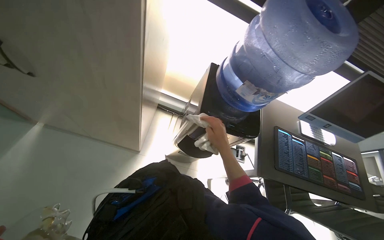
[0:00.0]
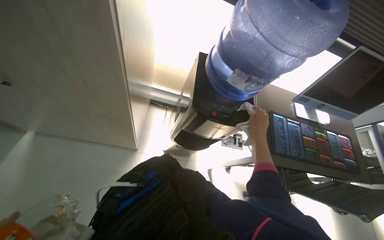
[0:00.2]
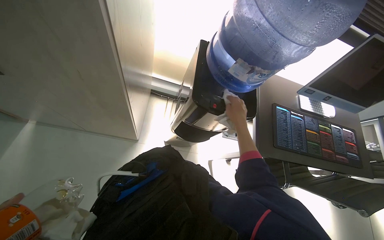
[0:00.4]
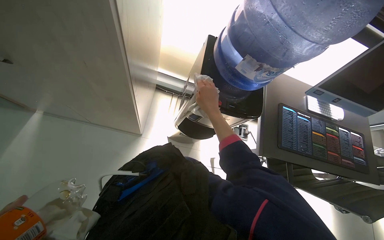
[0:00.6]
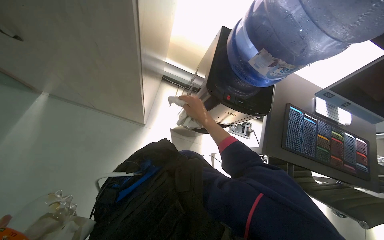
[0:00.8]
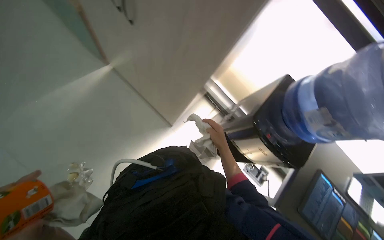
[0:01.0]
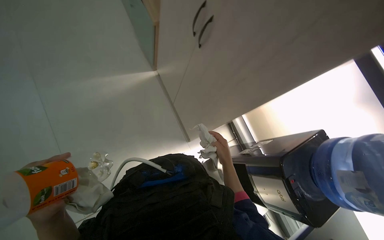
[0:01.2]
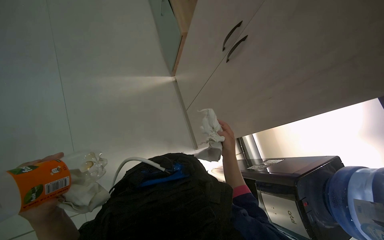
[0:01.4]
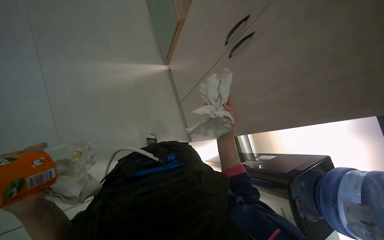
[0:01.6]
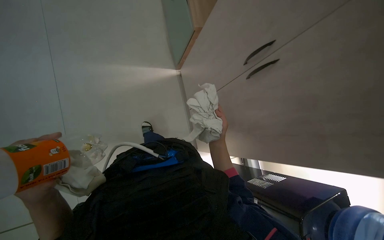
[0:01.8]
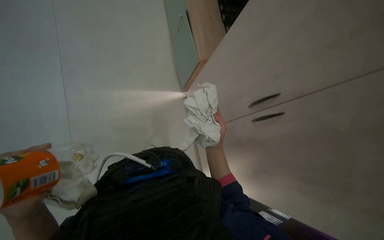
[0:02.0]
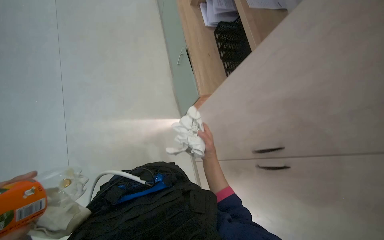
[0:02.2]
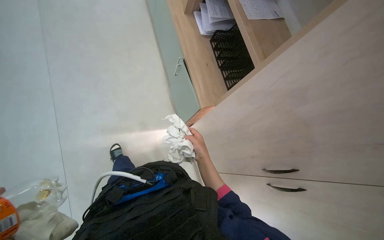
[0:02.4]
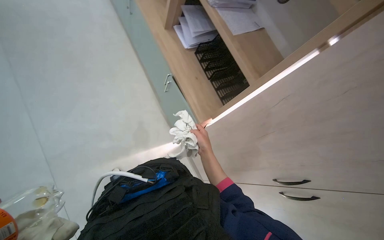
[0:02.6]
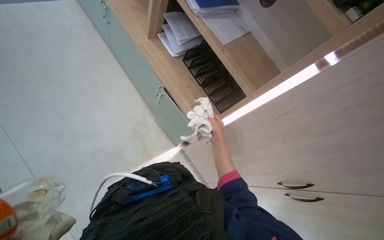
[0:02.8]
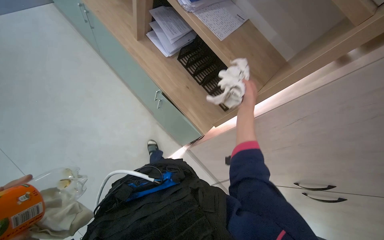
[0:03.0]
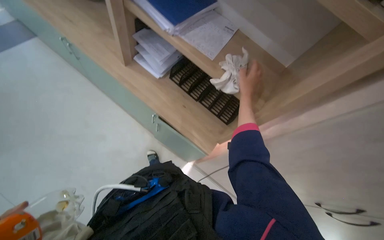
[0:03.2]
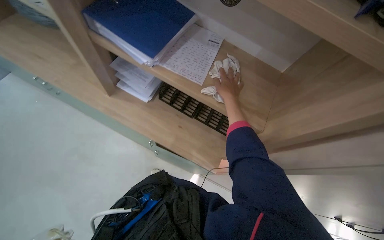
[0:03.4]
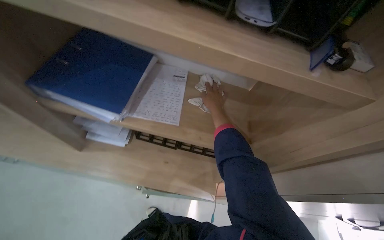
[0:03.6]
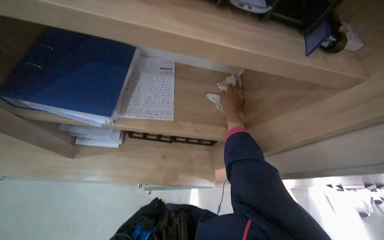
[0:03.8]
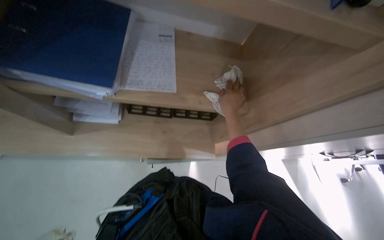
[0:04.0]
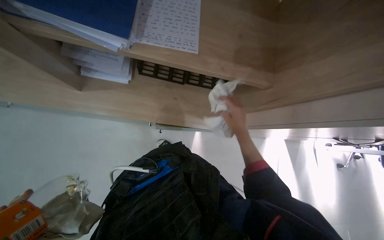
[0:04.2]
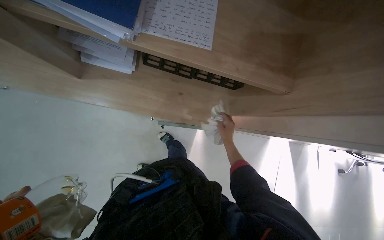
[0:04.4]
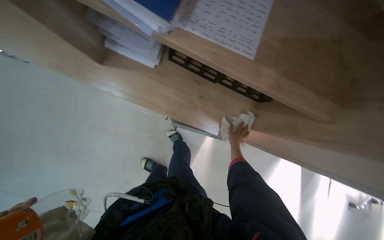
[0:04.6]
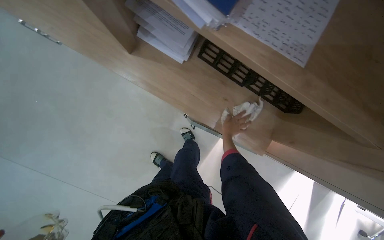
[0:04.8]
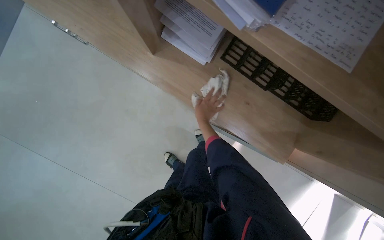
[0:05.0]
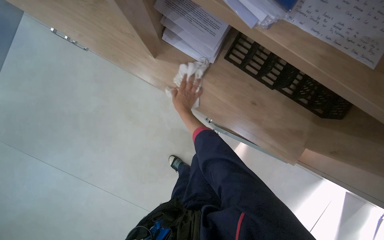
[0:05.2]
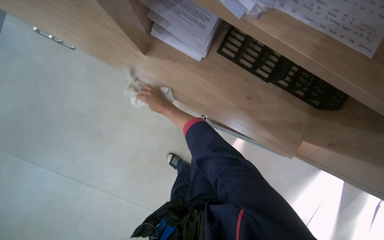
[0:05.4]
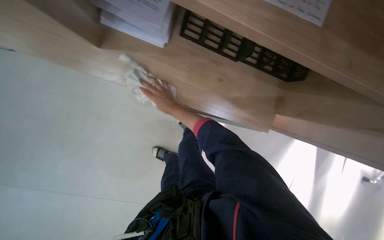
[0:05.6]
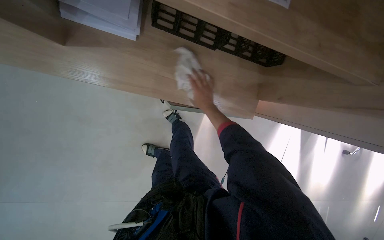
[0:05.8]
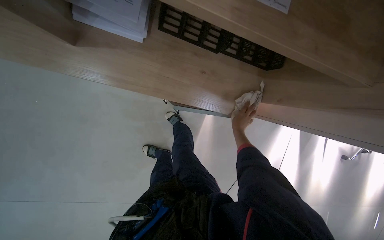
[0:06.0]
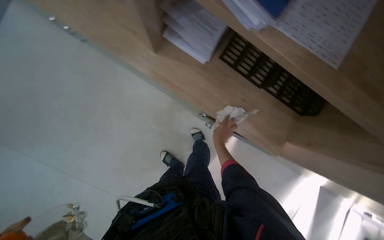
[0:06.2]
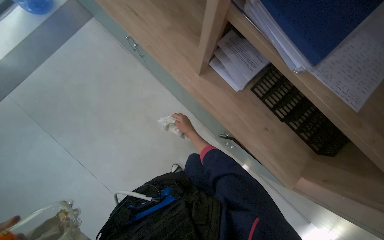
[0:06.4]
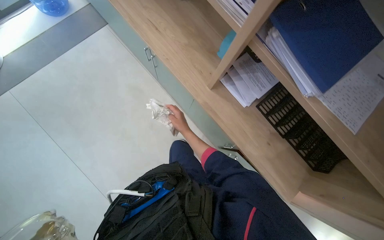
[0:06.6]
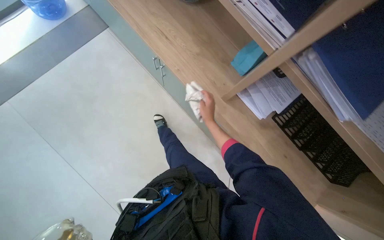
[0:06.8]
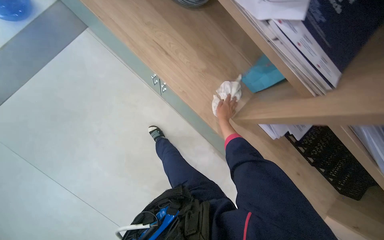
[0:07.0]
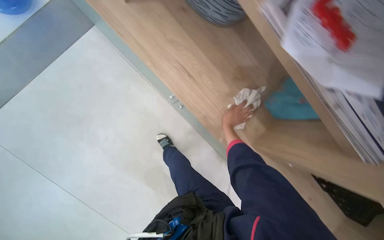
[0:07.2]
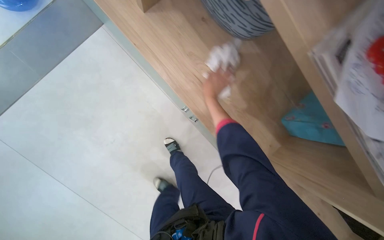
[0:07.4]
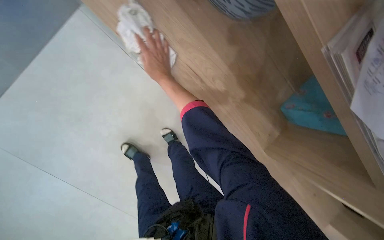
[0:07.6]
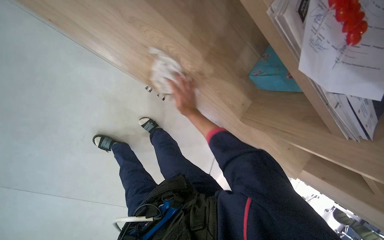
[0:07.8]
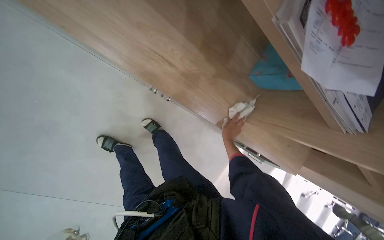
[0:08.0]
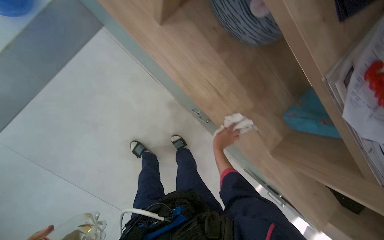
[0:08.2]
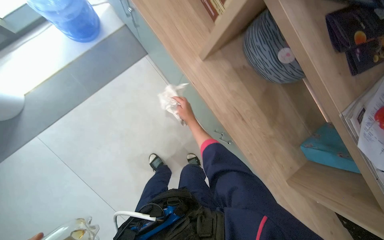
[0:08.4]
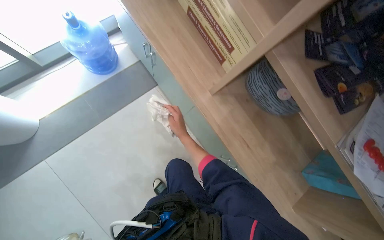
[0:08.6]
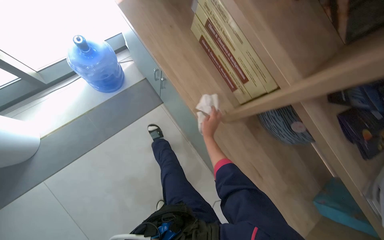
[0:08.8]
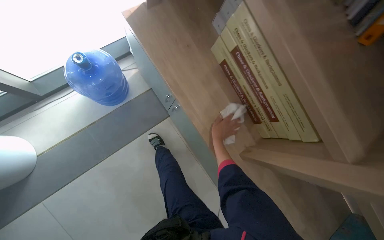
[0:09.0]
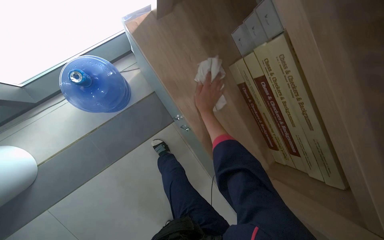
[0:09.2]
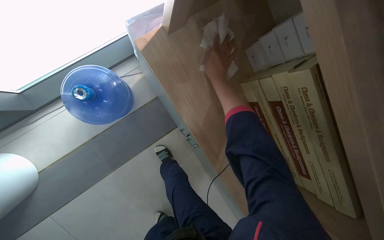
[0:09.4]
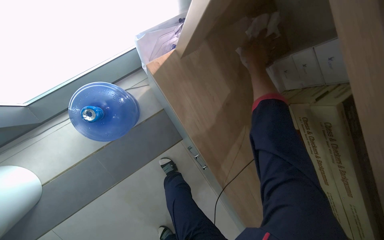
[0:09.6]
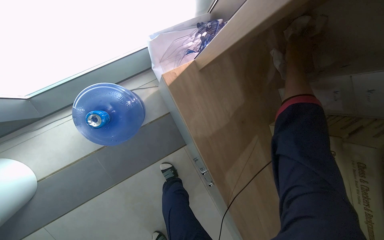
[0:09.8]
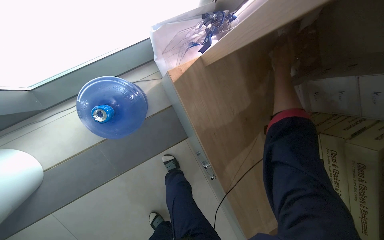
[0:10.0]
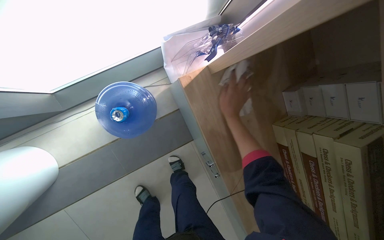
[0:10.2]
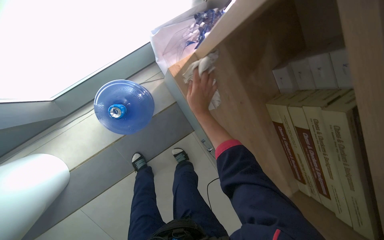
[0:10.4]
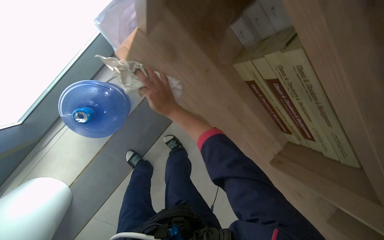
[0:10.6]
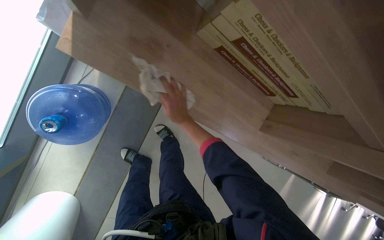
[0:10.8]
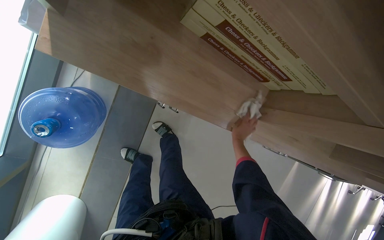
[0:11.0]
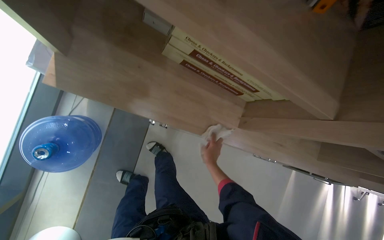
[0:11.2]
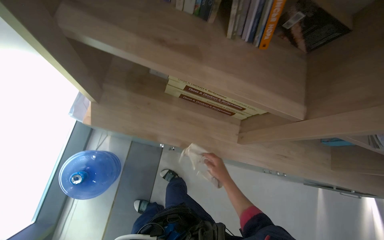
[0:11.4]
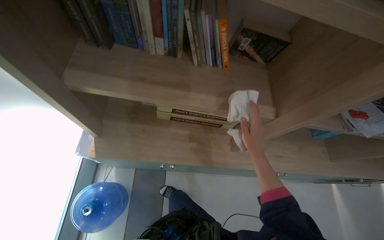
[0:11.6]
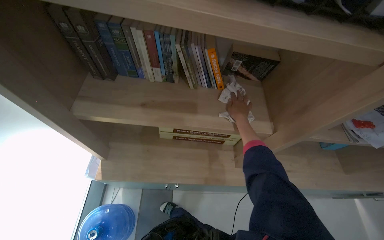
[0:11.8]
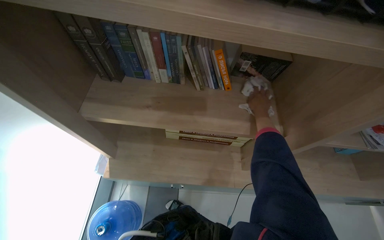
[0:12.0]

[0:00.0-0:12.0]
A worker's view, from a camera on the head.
Job: wiping surfaces.
The whole recording: Wiping office desk. The worker wipes the surface of an office desk, moving a keyboard, mouse, and other items.
0:00.0 to 0:01.6: The head rotates some 60 degrees to the left.
0:01.6 to 0:03.0: The view tips upward by roughly 20 degrees. The right hand shifts about 30 cm up the picture and farther from the camera.
0:03.0 to 0:04.4: The head travels some 40 cm. The view tilts about 30 degrees downward.
0:04.4 to 0:06.0: The right hand travels to the left and back again, some 40 cm each way.
0:06.0 to 0:07.6: The camera travels approximately 50 cm. The view tilts some 10 degrees upward. The scene turns roughly 35 degrees clockwise in the picture.
0:07.6 to 0:09.0: The wearer moves roughly 40 cm. The view tips upward by approximately 25 degrees.
0:09.0 to 0:10.4: The camera travels roughly 50 cm. The wearer looks about 15 degrees further downward.
0:10.4 to 0:12.0: The camera travels about 50 cm. The view tilts some 20 degrees upward. The scene rotates counterclockwise by about 60 degrees.

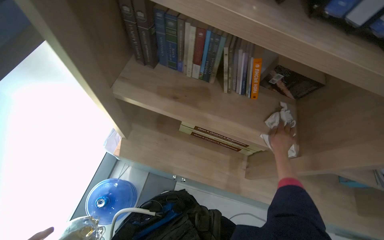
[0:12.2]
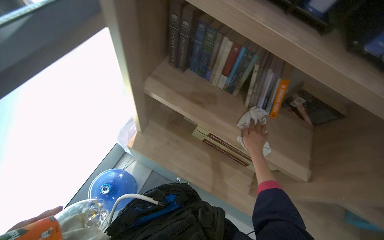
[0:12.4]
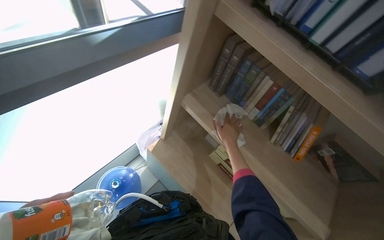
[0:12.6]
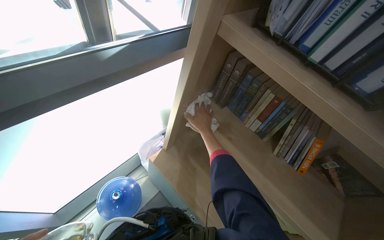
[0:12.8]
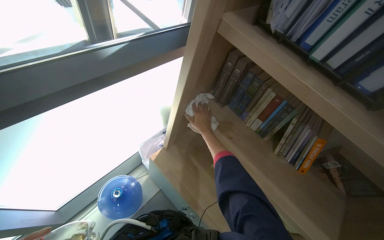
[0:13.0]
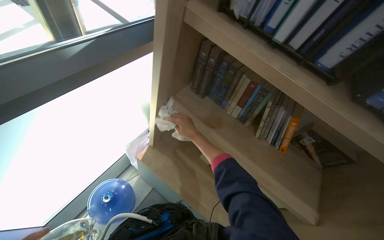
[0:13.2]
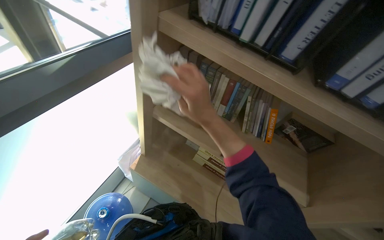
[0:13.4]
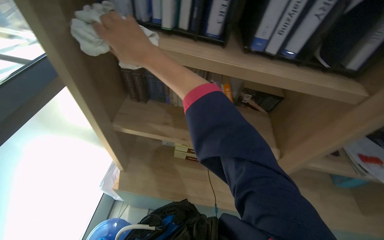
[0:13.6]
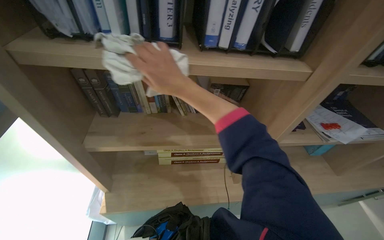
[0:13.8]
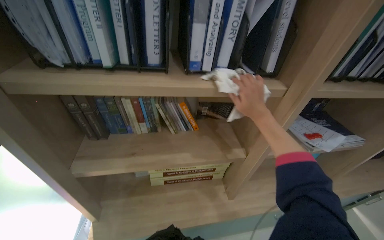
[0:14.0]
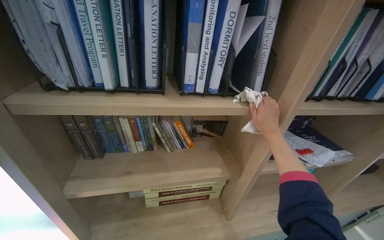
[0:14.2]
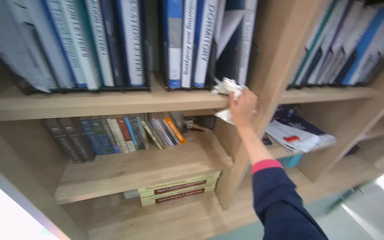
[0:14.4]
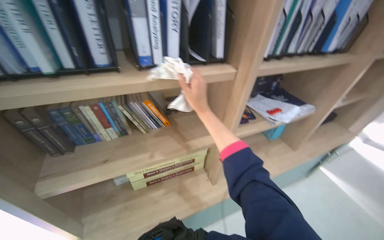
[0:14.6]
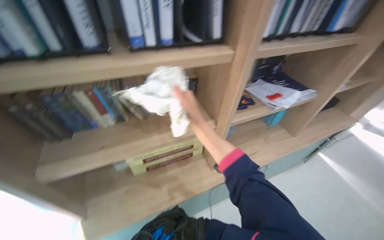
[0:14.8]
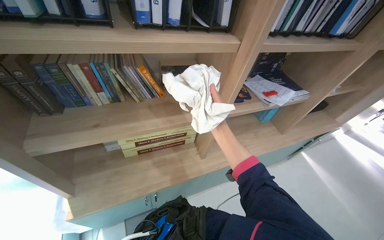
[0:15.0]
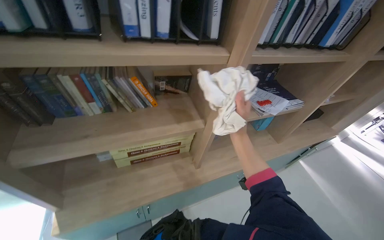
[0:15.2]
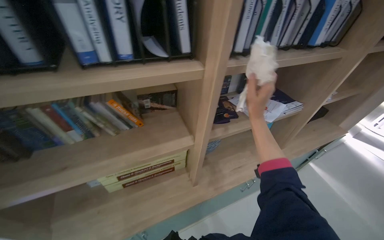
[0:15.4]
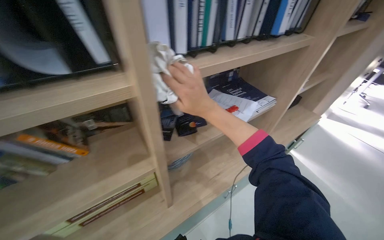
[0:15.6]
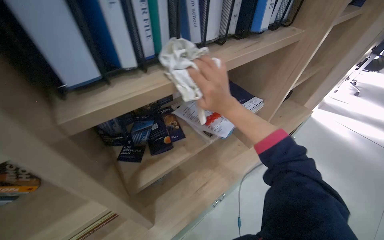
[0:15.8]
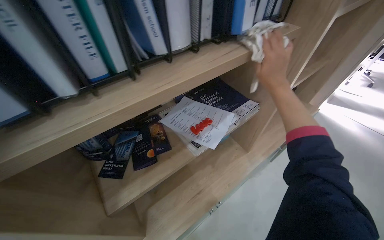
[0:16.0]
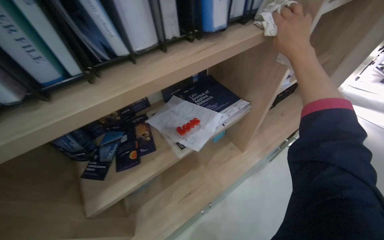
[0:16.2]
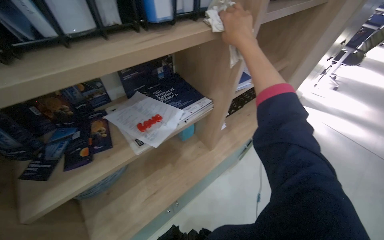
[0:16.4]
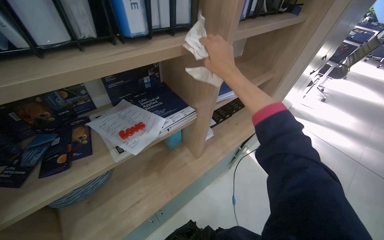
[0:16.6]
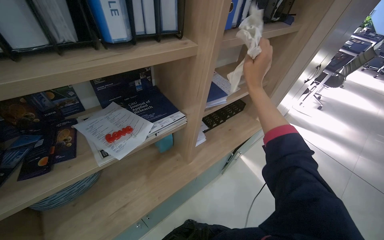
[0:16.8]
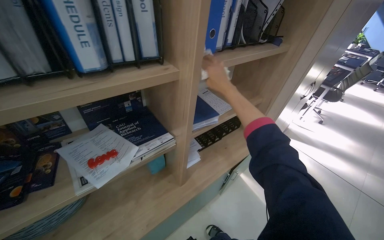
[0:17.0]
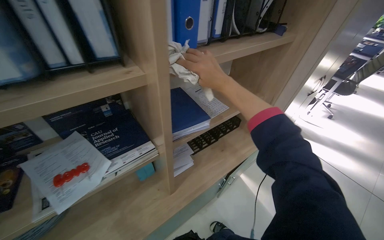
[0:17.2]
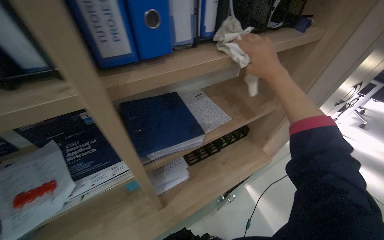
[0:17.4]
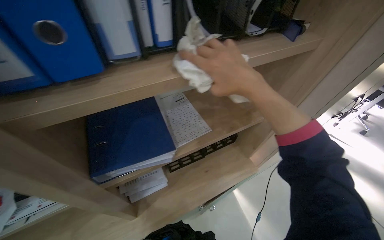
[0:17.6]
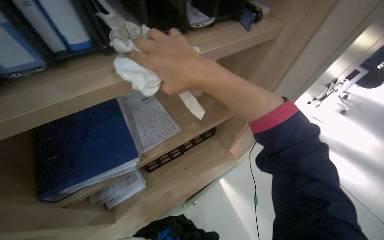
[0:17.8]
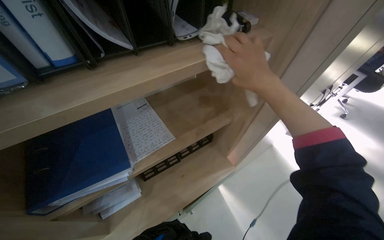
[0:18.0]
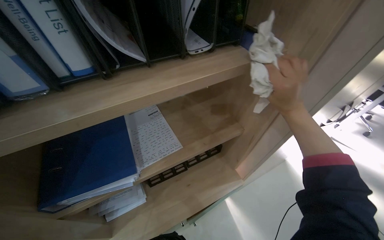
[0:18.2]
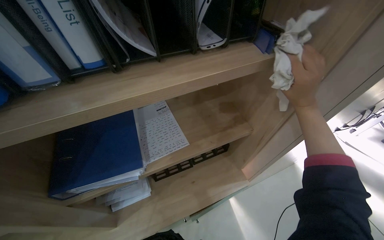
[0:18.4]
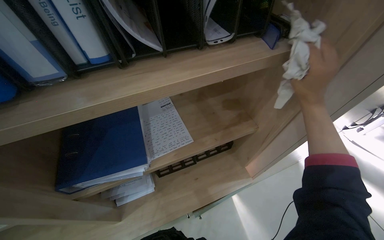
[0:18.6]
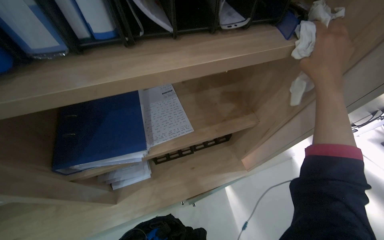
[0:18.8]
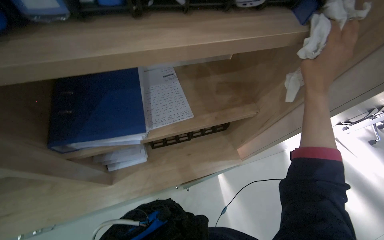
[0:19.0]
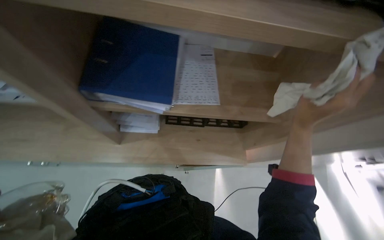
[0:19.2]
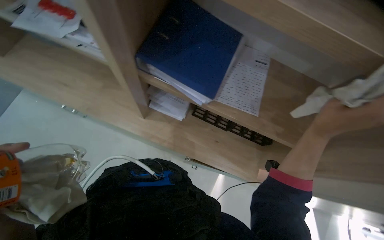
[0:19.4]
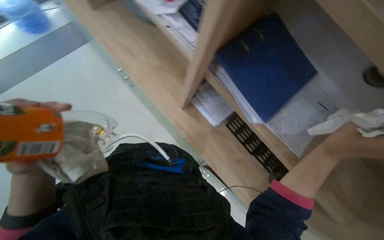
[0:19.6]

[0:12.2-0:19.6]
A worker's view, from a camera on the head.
Job: wiping surfaces.
The whole recording: Wiping office desk. The worker wipes the surface of an office desk, moving a keyboard, mouse, and other items.
0:12.2 to 0:13.6: The view tips upward by some 15 degrees.
0:13.6 to 0:15.2: The wearer's head swings some 30 degrees to the right.
0:15.2 to 0:16.6: The camera travels about 80 cm.
0:16.6 to 0:18.2: The camera travels roughly 80 cm.
0:18.2 to 0:19.6: The head rotates approximately 75 degrees to the left. The camera pitches downward, by roughly 20 degrees.
